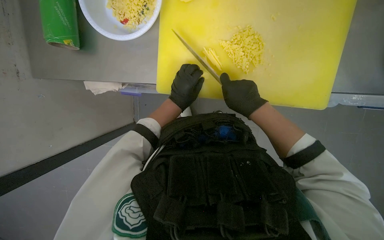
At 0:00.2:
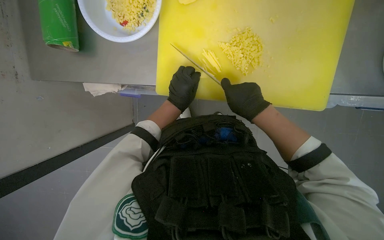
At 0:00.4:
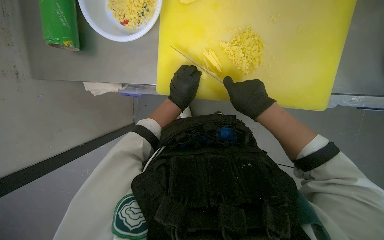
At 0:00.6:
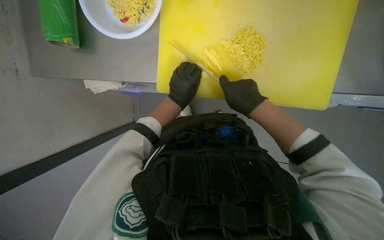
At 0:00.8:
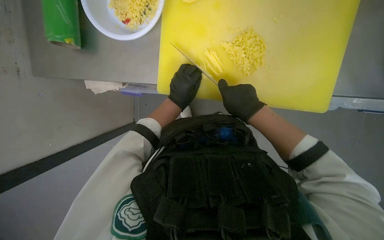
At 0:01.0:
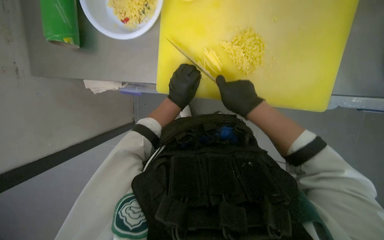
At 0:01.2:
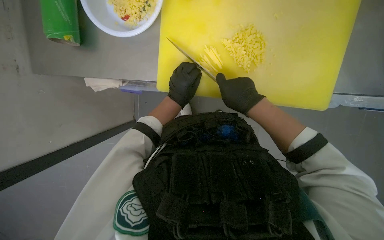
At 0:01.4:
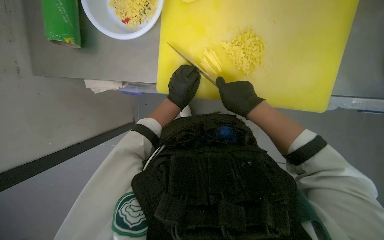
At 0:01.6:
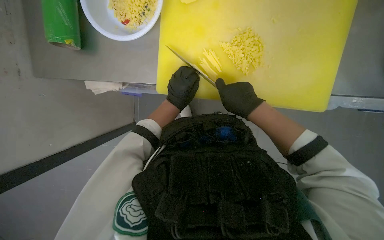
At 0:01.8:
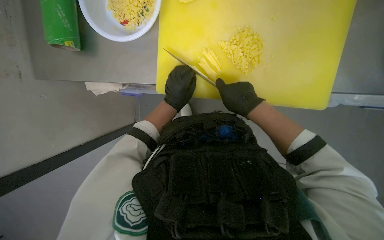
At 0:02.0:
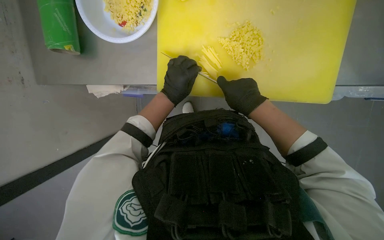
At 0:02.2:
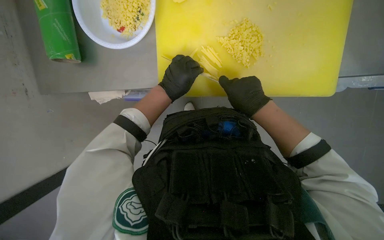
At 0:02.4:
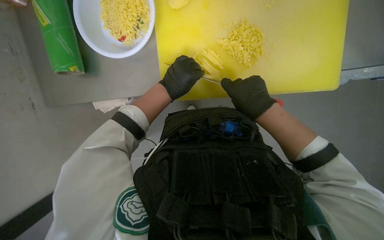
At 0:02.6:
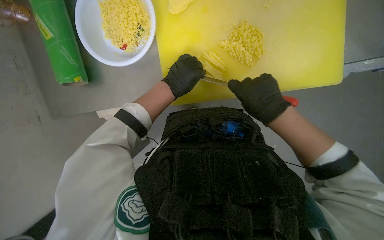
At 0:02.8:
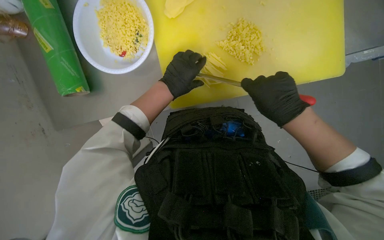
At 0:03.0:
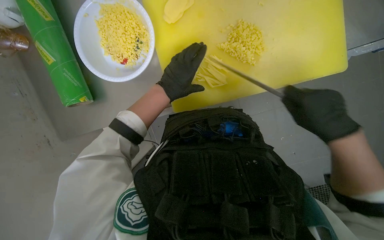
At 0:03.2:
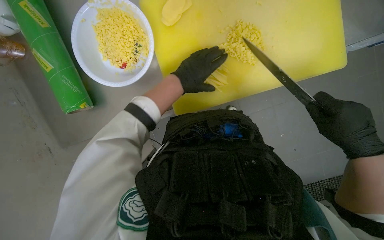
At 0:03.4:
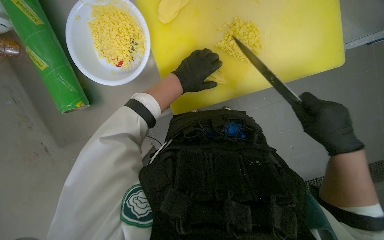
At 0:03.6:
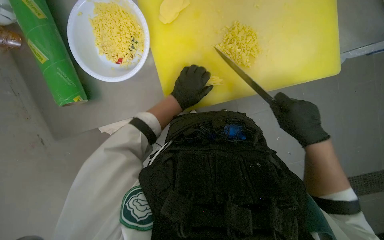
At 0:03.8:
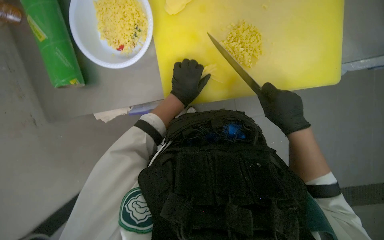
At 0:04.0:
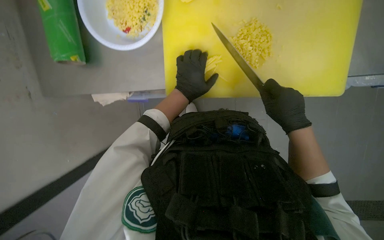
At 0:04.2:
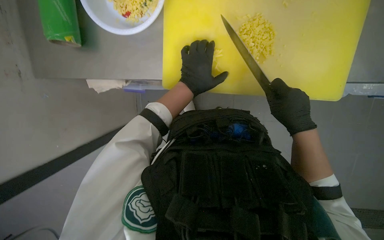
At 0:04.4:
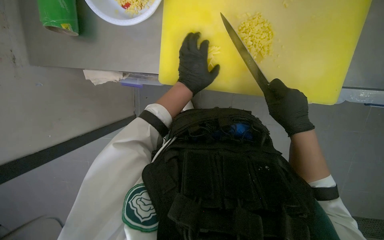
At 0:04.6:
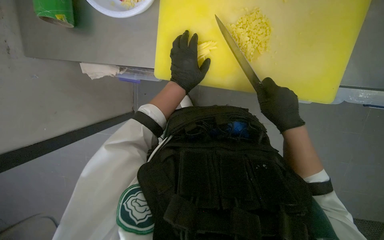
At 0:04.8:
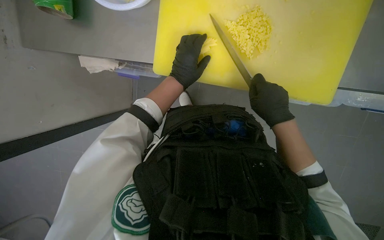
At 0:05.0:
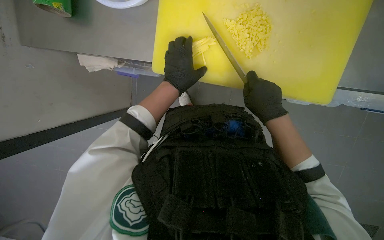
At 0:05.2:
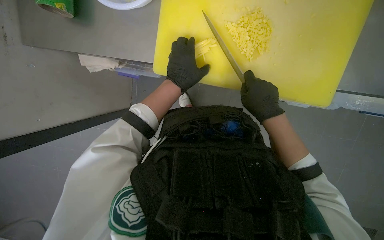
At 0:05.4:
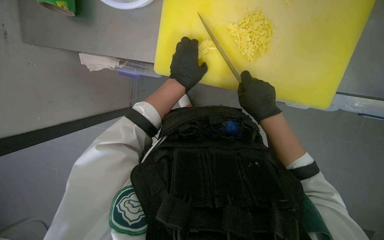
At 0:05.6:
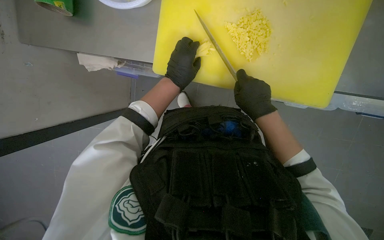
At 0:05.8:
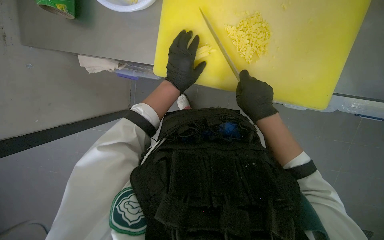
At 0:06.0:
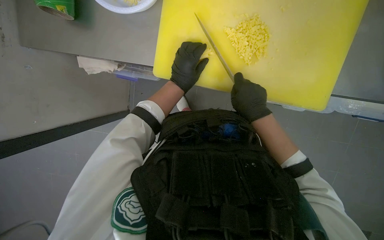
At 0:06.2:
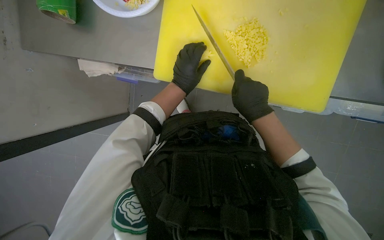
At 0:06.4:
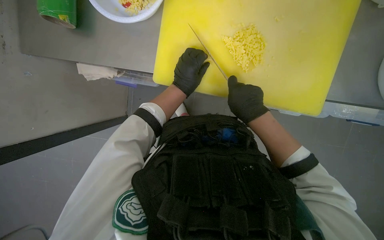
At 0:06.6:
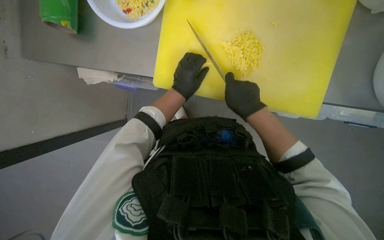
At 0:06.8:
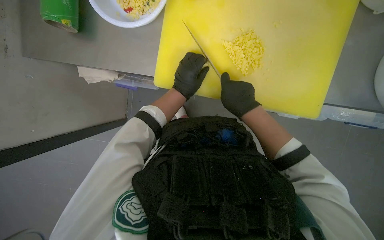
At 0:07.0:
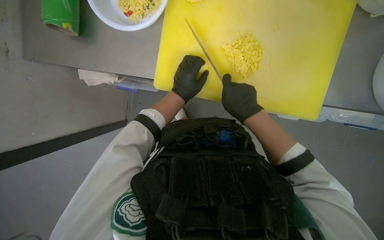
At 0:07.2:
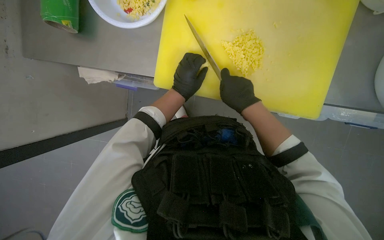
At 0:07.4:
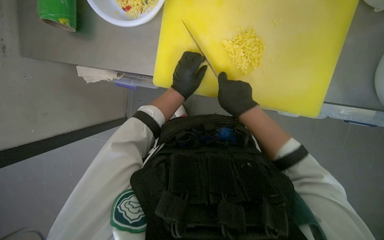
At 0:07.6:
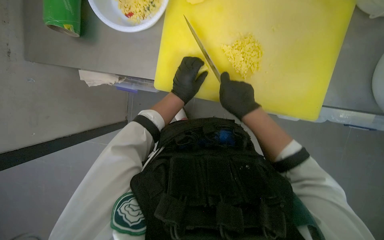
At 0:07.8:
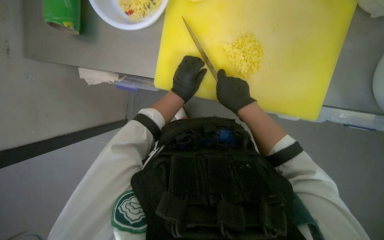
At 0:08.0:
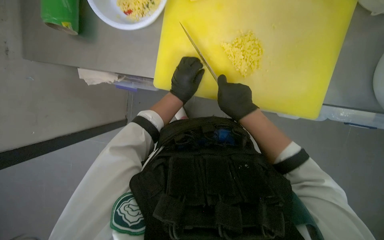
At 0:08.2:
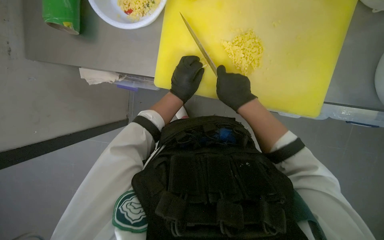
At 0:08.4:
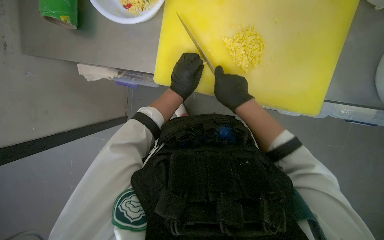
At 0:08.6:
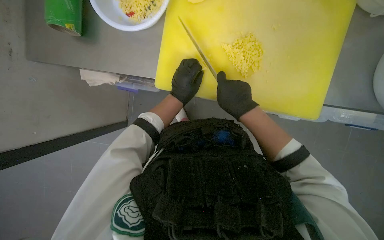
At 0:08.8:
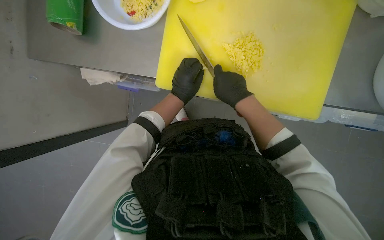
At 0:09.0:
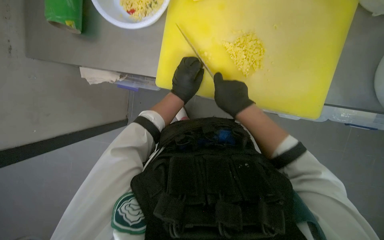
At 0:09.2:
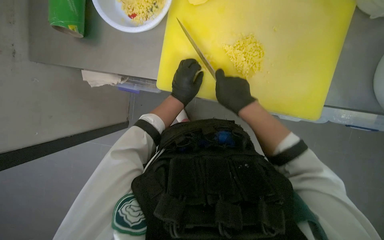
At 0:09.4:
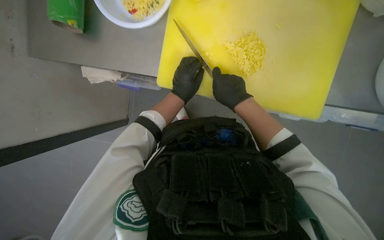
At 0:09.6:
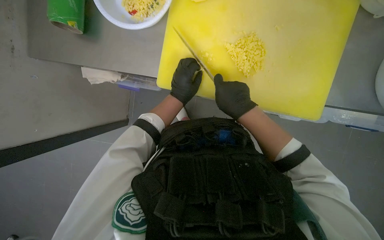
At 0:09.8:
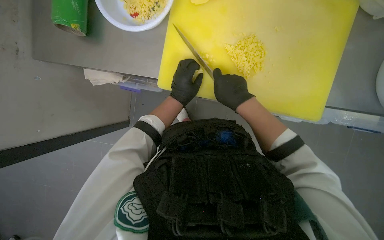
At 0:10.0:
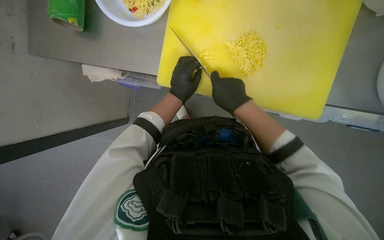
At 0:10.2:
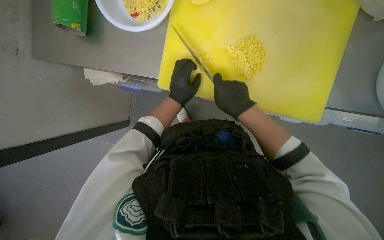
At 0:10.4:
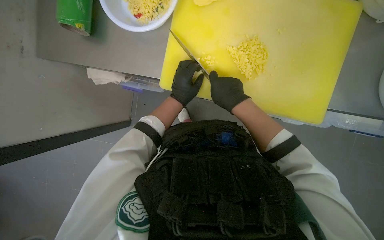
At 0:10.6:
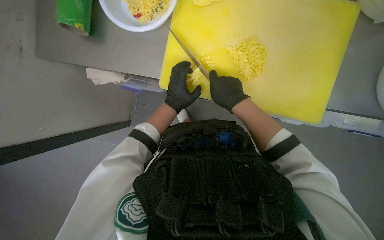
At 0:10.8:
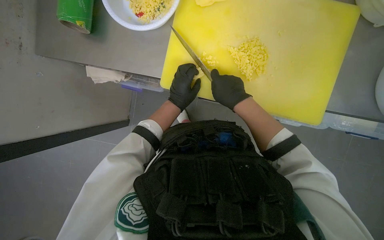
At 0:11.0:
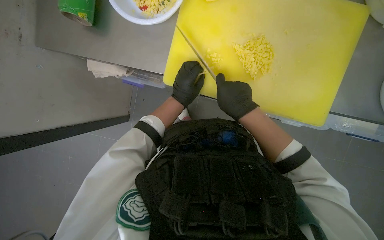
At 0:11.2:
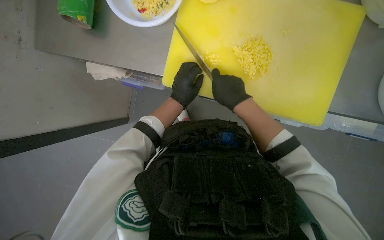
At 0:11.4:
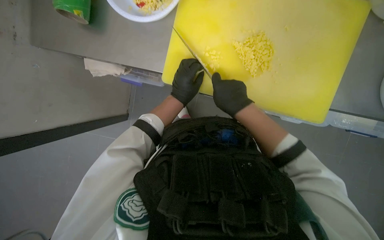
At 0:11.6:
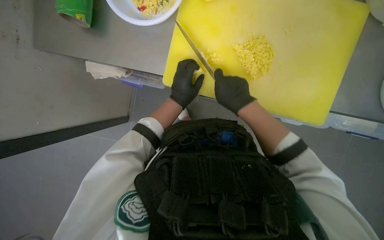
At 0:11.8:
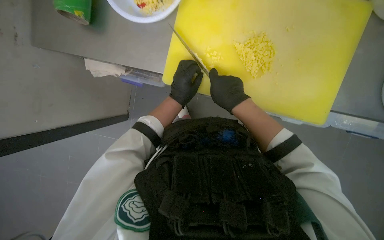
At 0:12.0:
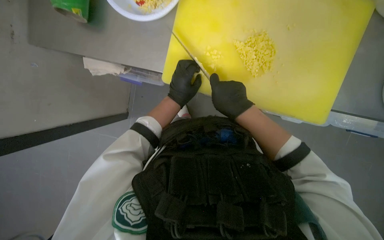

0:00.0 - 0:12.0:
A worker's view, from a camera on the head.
Job: preparing food.
The whole recording: Slicing and dicing potatoes. The worker slices and dices potatoes on a yellow cutting board, then transfers them to a white bowl.
0:00.0 - 0:01.6: The hands are busy where they are.
0:01.6 - 0:03.0: The right hand heads to the right and down the picture, covering approximately 15 cm.
0:04.4 - 0:06.0: The hands make small movements and keep their place.
0:06.0 - 0:12.0: The hands stay close to where they were, moving slightly.

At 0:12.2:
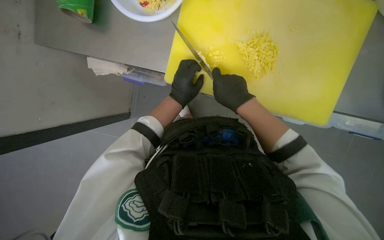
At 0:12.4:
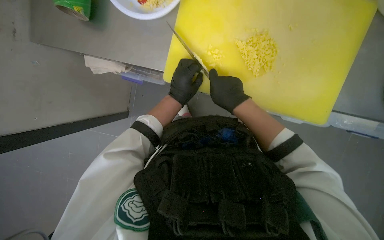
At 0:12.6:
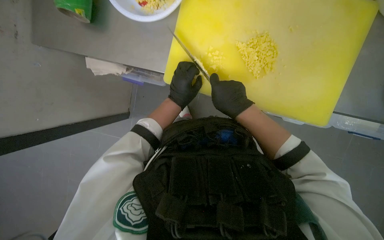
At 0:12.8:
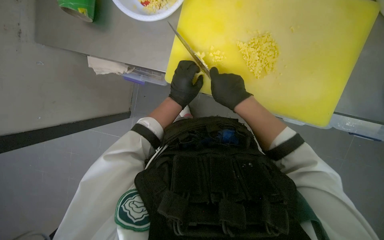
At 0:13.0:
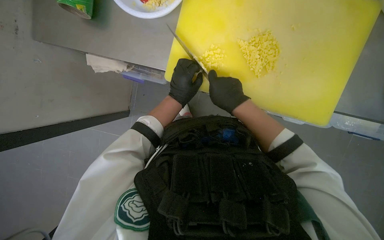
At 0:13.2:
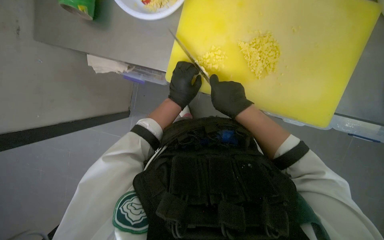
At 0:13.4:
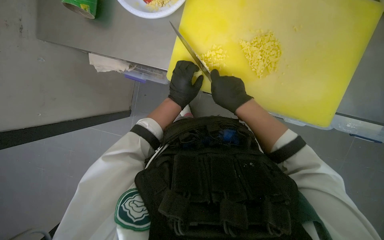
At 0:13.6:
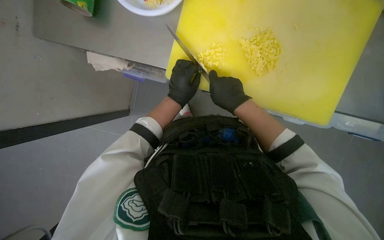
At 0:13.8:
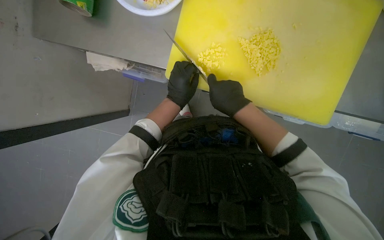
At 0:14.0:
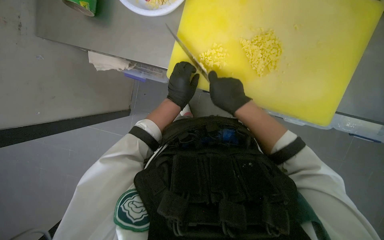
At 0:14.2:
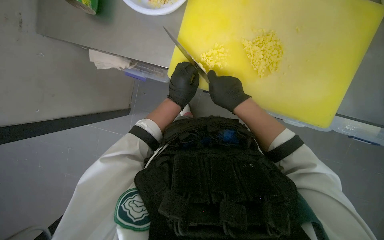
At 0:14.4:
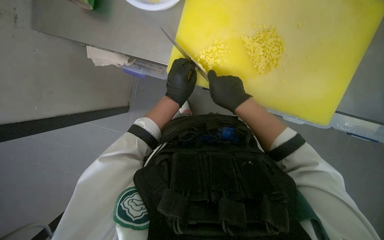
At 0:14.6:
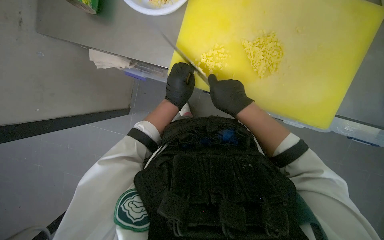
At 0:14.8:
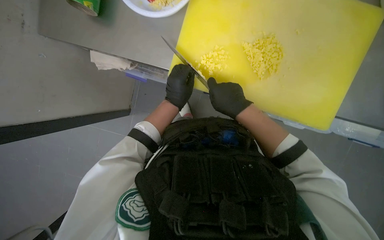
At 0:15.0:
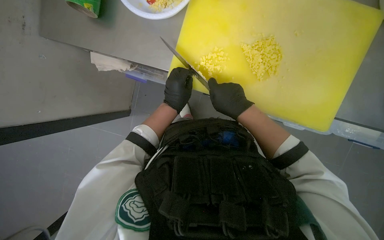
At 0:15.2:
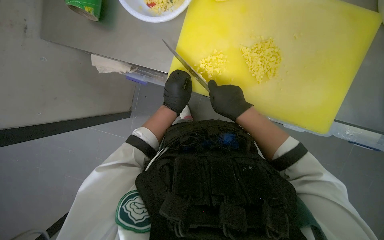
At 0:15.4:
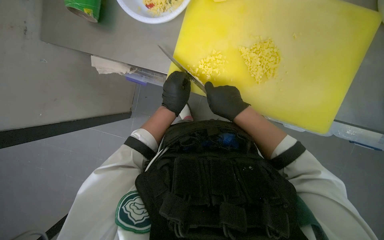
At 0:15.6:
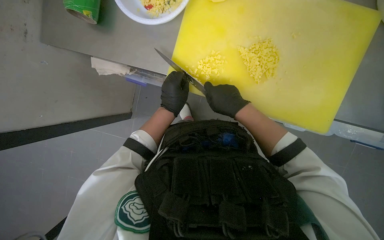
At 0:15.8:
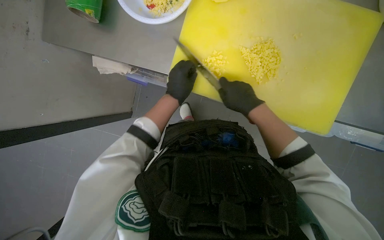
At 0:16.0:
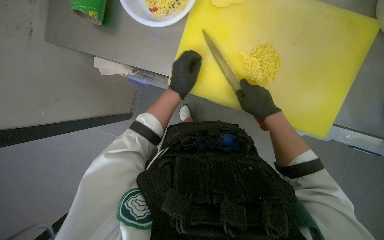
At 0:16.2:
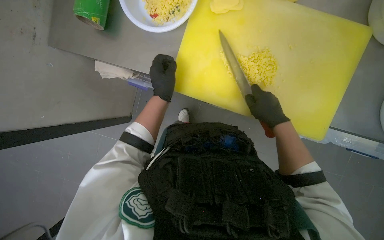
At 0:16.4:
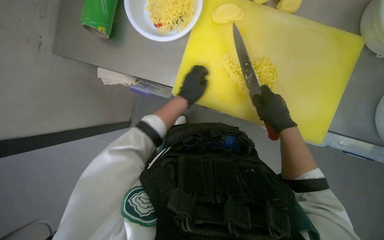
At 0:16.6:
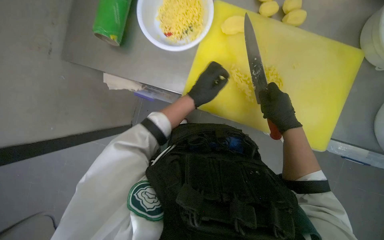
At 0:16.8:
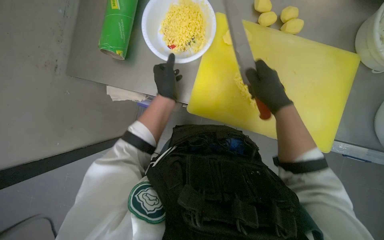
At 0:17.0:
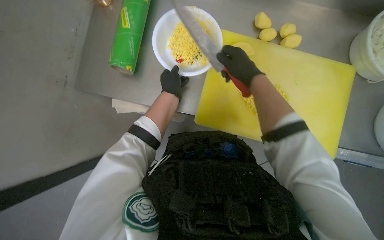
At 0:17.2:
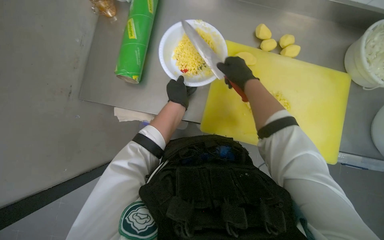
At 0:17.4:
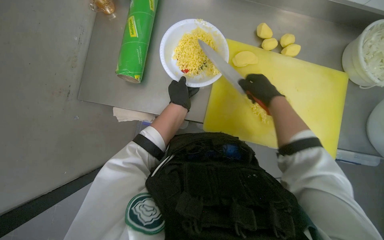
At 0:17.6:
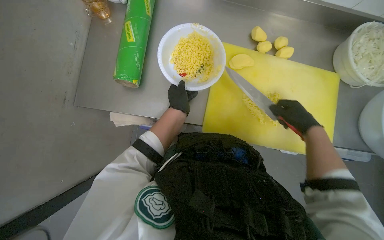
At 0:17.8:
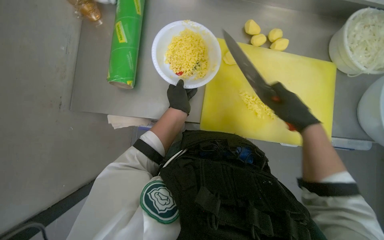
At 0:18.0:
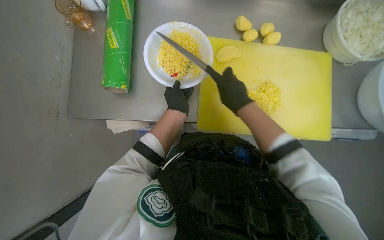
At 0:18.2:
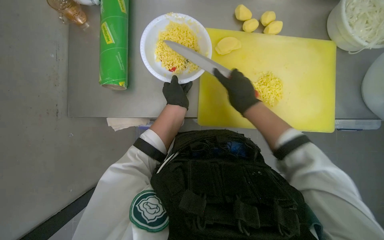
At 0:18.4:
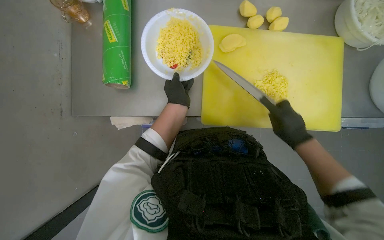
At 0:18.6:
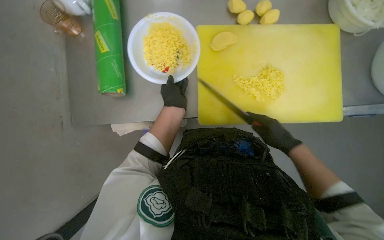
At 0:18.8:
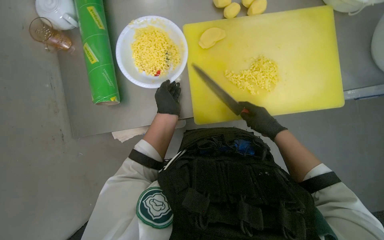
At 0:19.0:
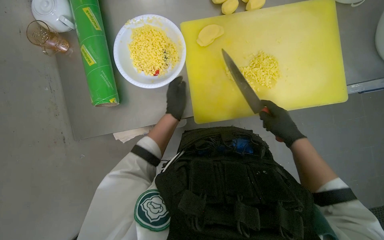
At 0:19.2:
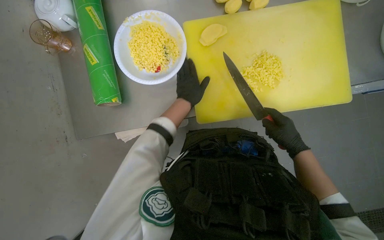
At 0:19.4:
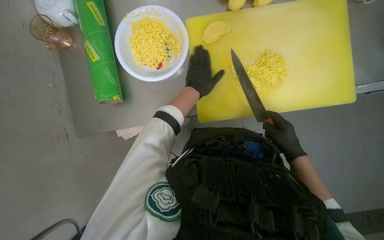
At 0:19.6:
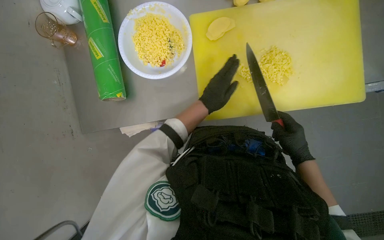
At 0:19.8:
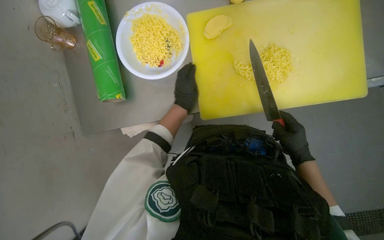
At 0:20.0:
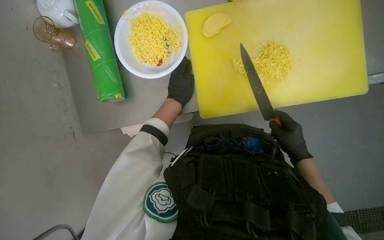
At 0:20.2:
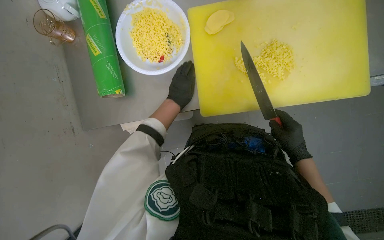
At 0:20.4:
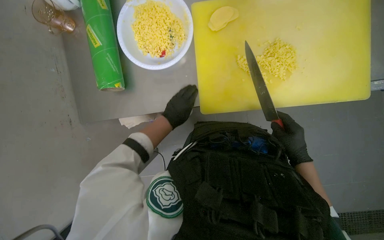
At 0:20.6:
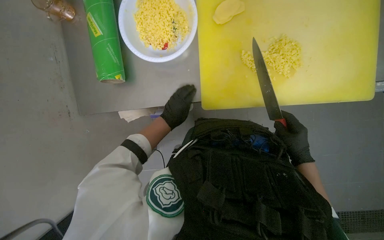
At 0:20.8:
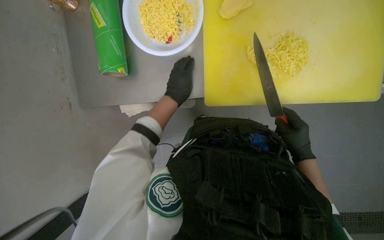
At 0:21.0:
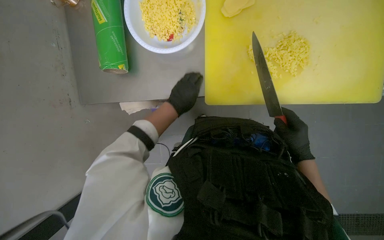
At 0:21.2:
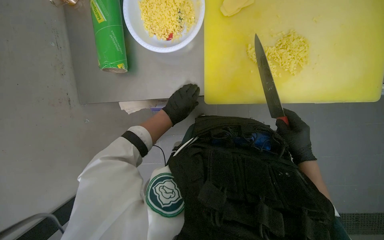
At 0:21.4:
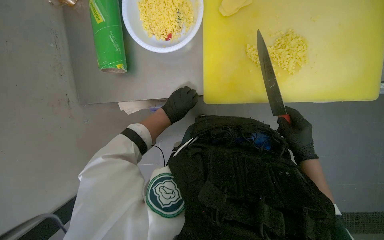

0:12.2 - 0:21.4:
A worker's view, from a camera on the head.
Job: preparing food.
The whole recording: Slicing and dicing potatoes. The worker slices and dices potatoes on a yellow cutting board, then transfers them to a white bowl.
0:12.2 - 0:15.2: The hands are busy where they are.
0:15.2 - 0:16.8: The view tilts about 15 degrees upward.
0:16.8 - 0:18.4: The right hand swings left and right, about 20 cm each way, with 3 reversals.
0:18.4 - 0:19.8: The left hand moves about 10 cm to the right and comes back.
